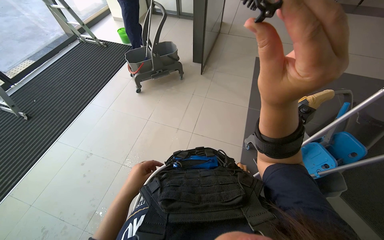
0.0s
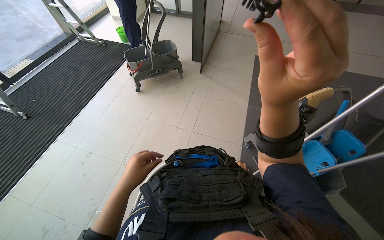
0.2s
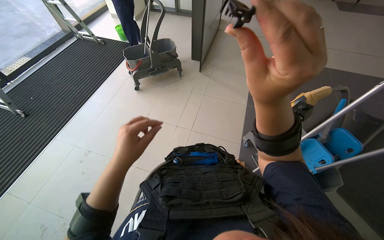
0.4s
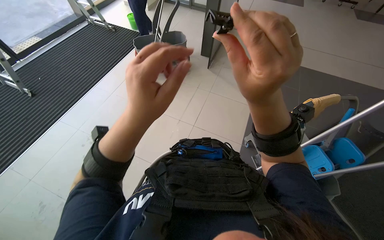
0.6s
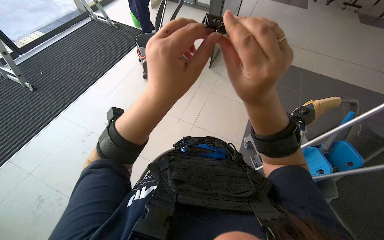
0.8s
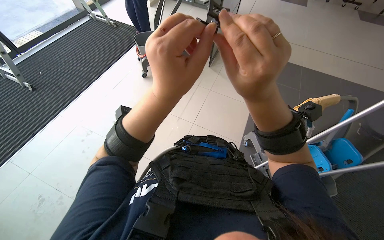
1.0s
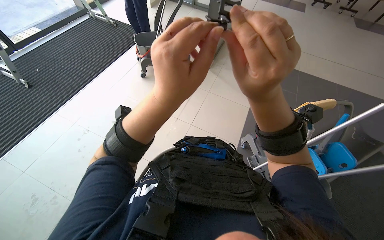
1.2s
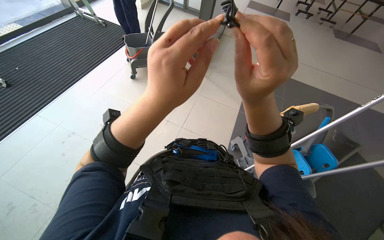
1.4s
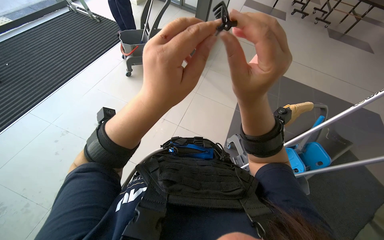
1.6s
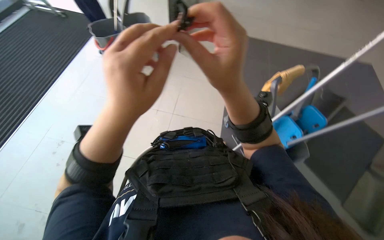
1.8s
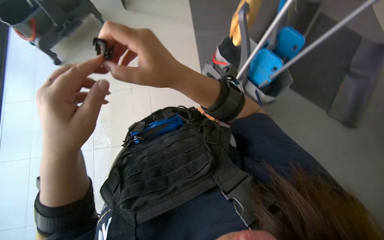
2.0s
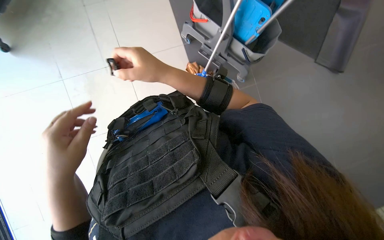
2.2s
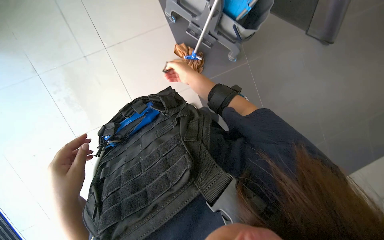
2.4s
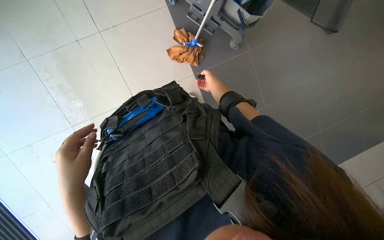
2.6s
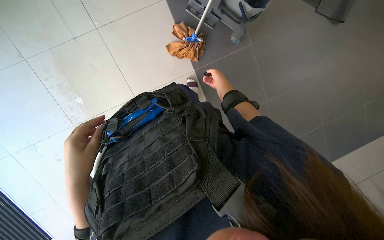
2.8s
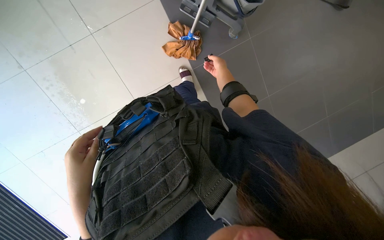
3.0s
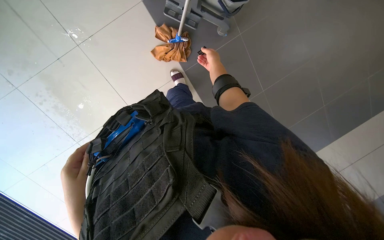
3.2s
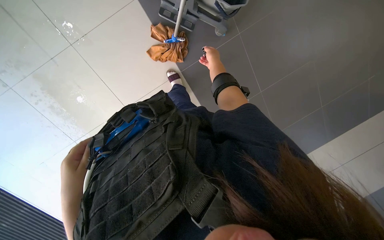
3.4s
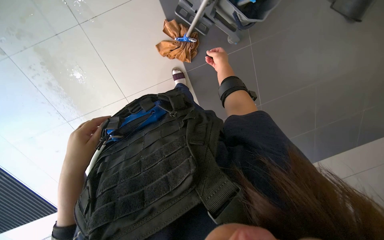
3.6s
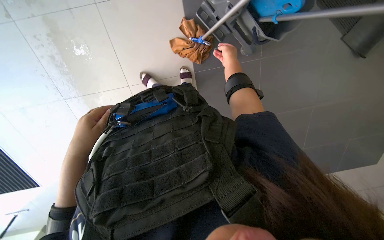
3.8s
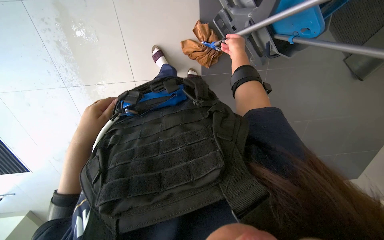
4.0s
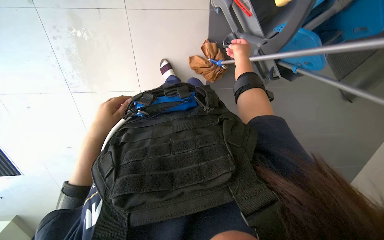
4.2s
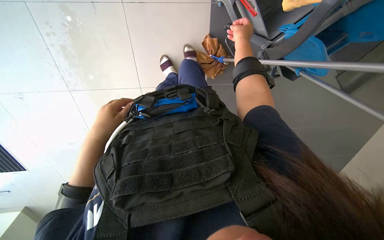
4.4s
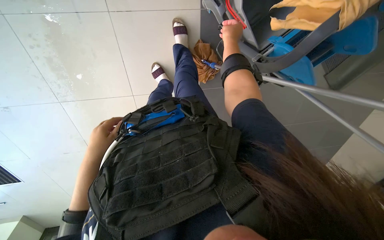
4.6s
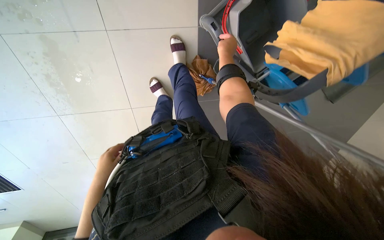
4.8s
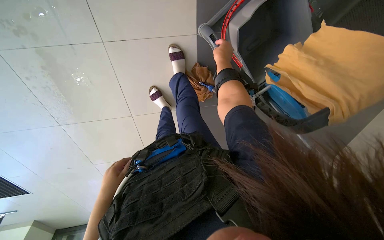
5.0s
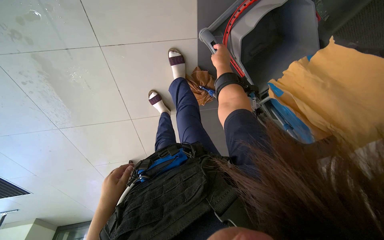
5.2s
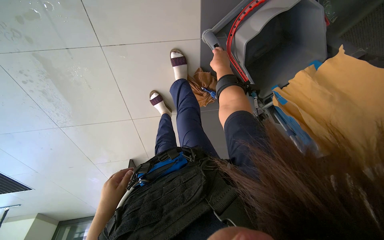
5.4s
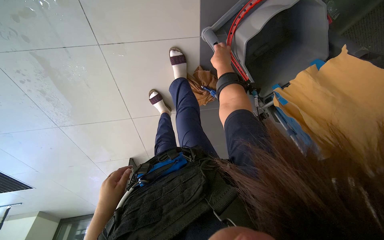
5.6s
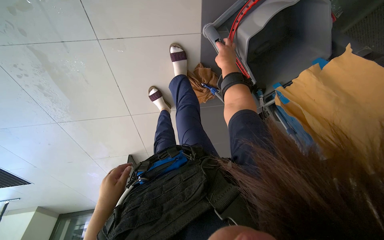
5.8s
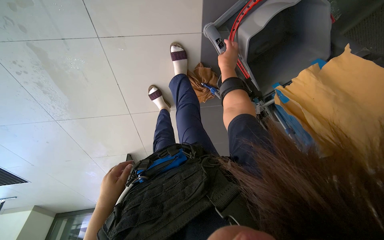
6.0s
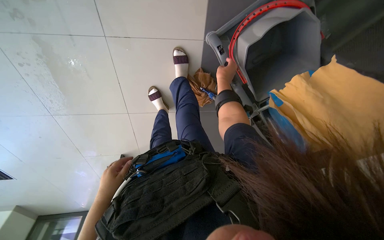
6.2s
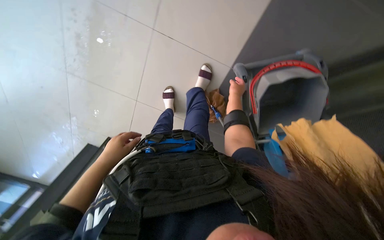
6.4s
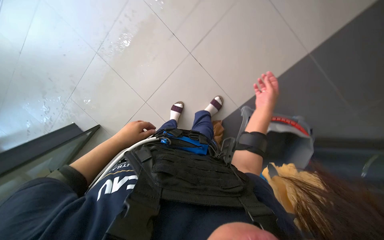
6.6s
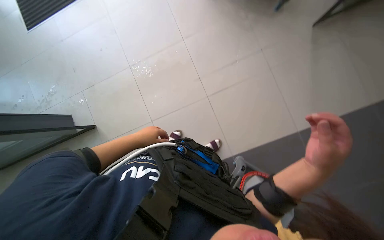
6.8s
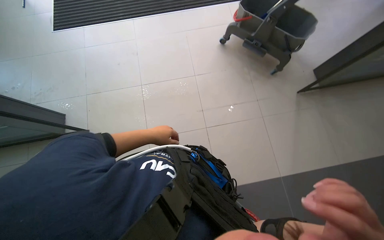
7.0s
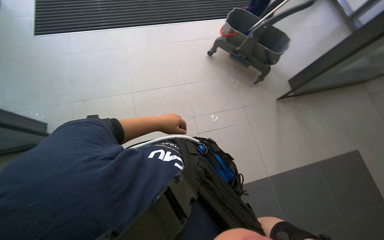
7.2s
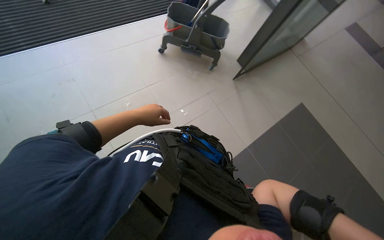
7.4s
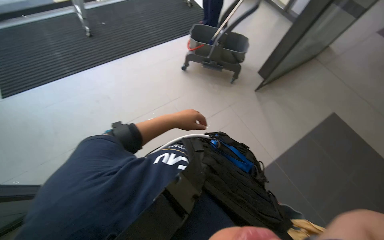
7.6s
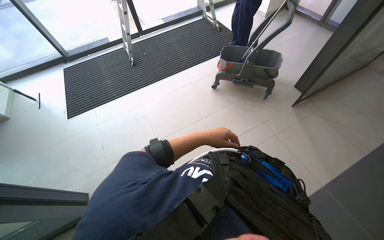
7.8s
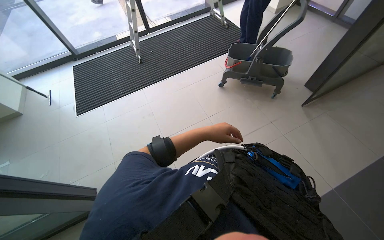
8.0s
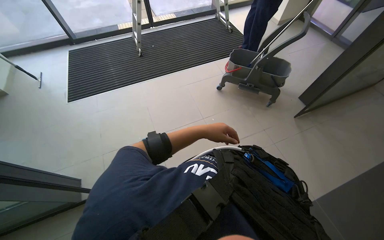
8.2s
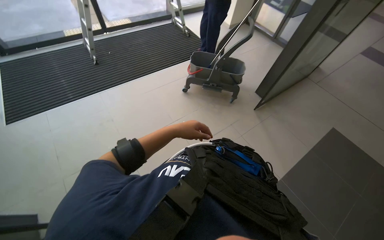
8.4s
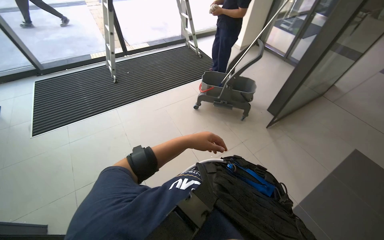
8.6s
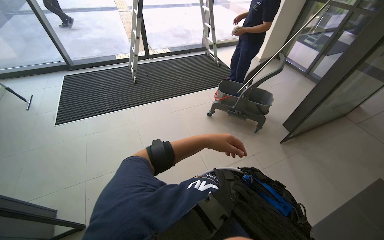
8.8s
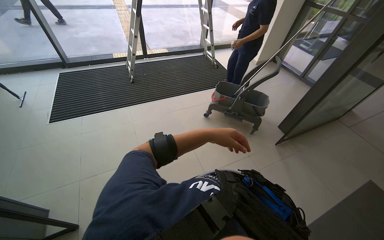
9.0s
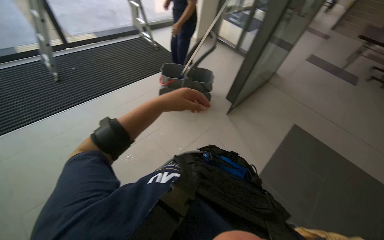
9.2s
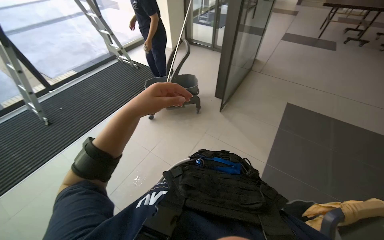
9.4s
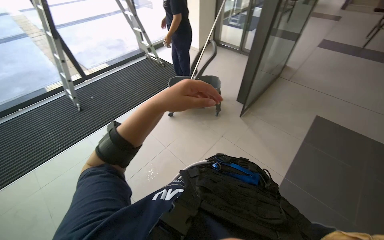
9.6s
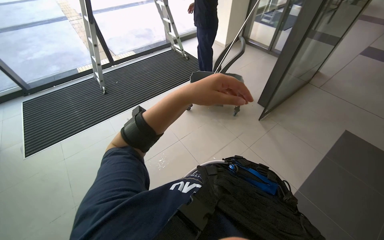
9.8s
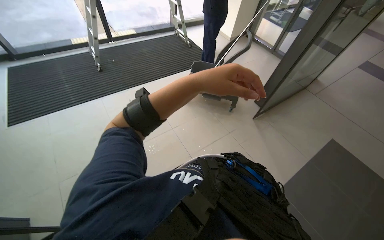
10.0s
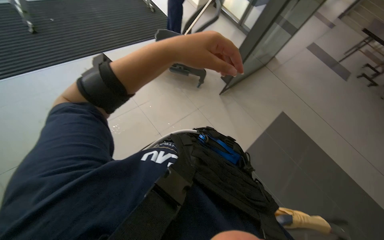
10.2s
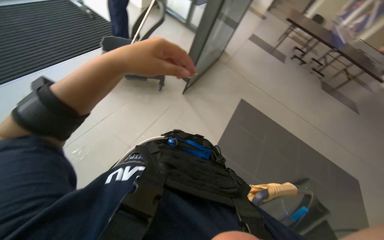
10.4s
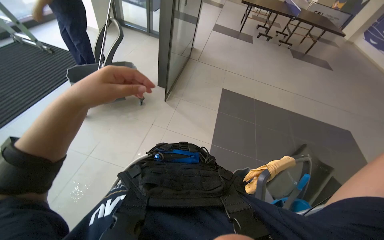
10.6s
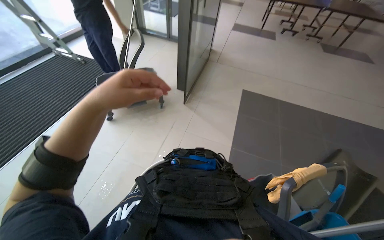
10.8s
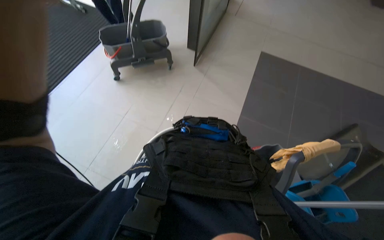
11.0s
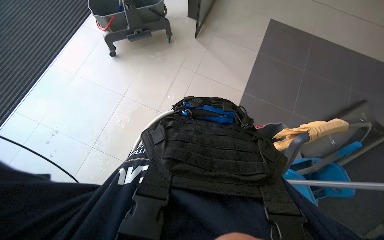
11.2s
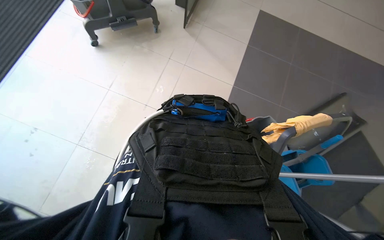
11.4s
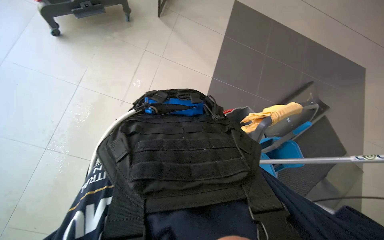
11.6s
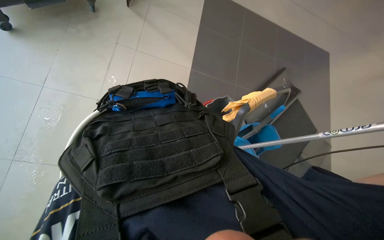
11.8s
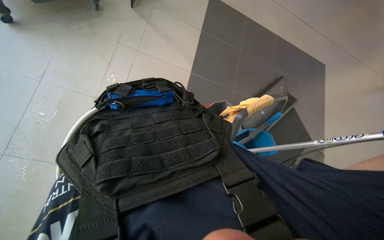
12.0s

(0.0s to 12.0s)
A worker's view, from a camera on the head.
Job: cleaning windows.
The whole recording: Cleaning glass. The worker uses an extended squeegee pole to clean the upper section of a glass.
0.0s - 1.6s: The left hand moves nearer to the camera, up the picture and to the right, some 30 cm.
1.6s - 3.0s: The camera pitches downward, by about 45 degrees. The scene rotates counterclockwise by some 55 degrees.
3.0s - 4.4s: The scene turns about 25 degrees clockwise in the picture. The left hand goes some 15 cm farther from the camera; the right hand goes about 30 cm nearer to the camera and up the picture.
6.0s - 7.6s: The camera is carried roughly 80 cm. The view pans to the right by about 35 degrees. The camera pitches upward, by roughly 60 degrees. The scene rotates clockwise by roughly 55 degrees.
7.6s - 9.0s: The camera pitches upward, by some 15 degrees.
9.0s - 10.4s: The head rotates about 35 degrees to the right. The view tilts about 20 degrees downward.
10.4s - 12.0s: The wearer looks some 25 degrees further to the right. The view tilts some 30 degrees downward.

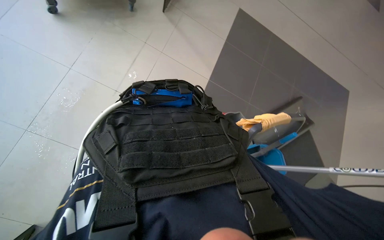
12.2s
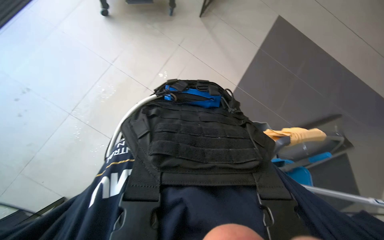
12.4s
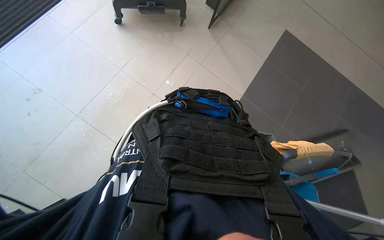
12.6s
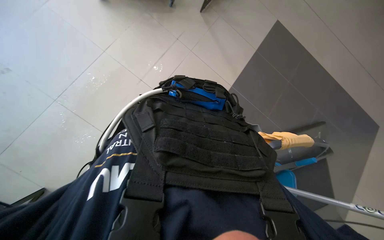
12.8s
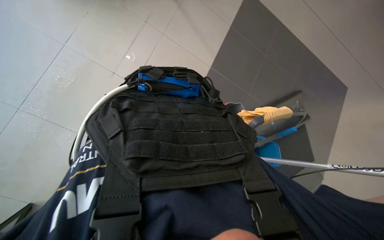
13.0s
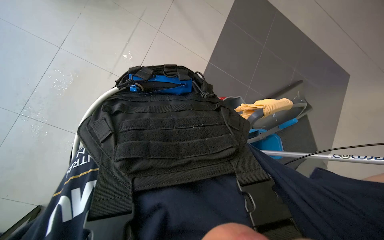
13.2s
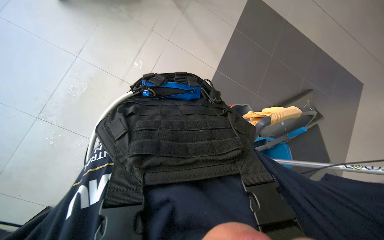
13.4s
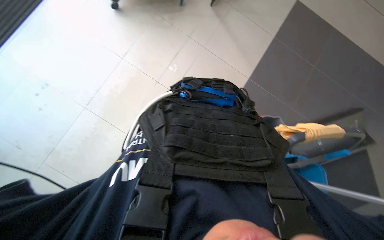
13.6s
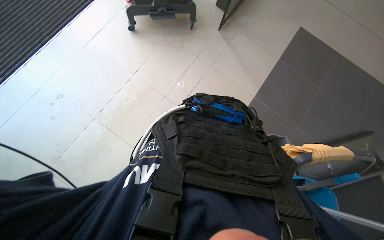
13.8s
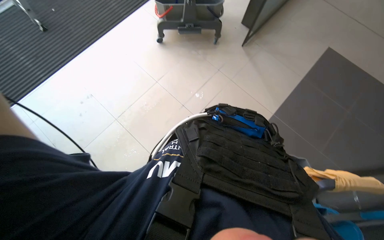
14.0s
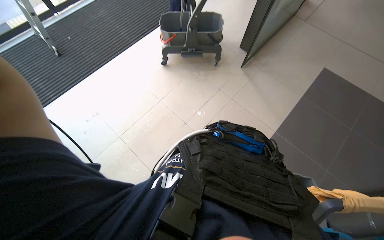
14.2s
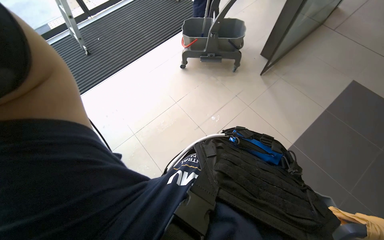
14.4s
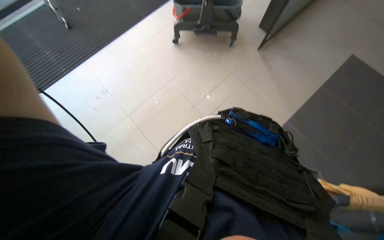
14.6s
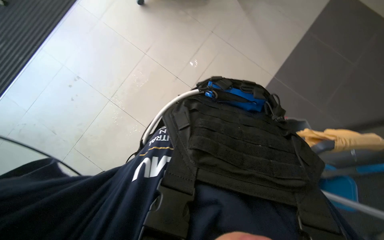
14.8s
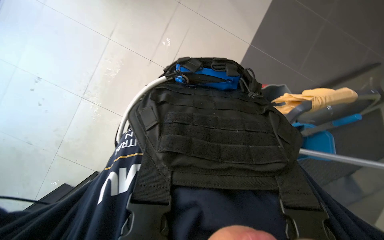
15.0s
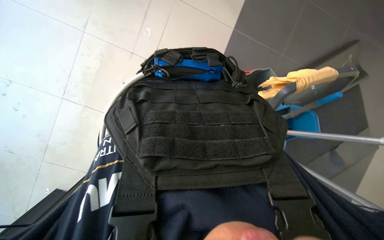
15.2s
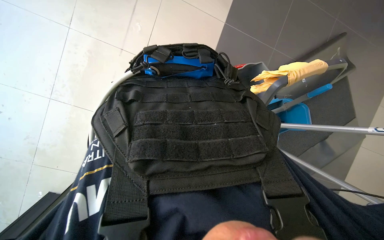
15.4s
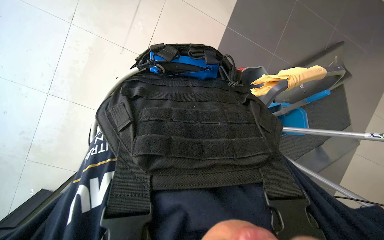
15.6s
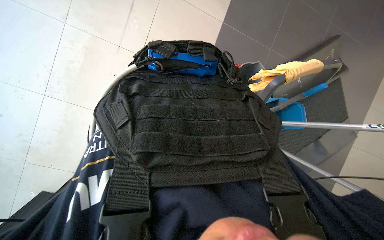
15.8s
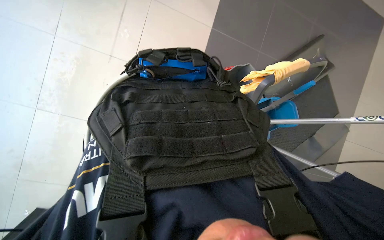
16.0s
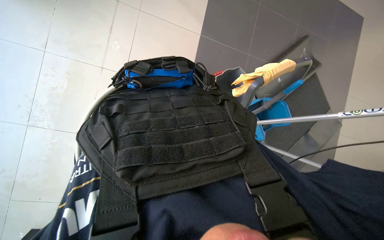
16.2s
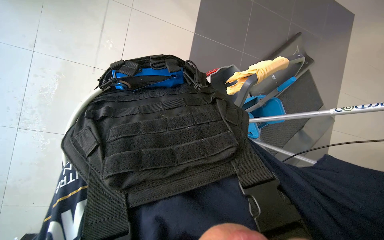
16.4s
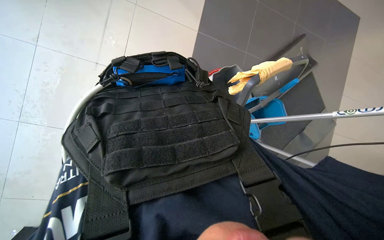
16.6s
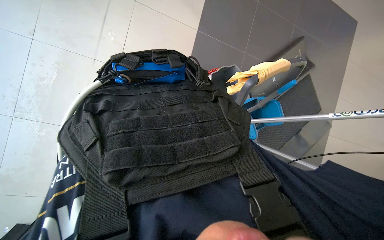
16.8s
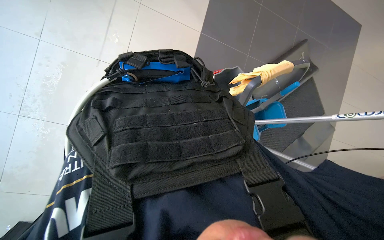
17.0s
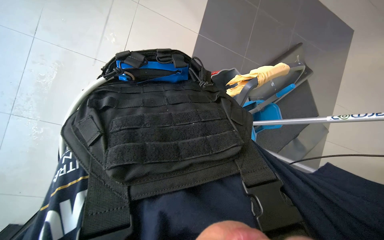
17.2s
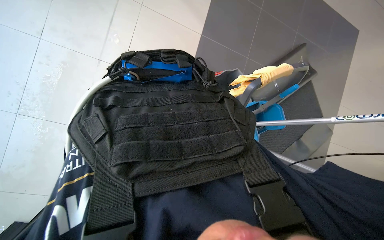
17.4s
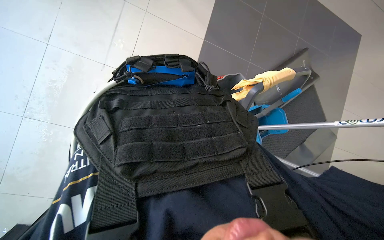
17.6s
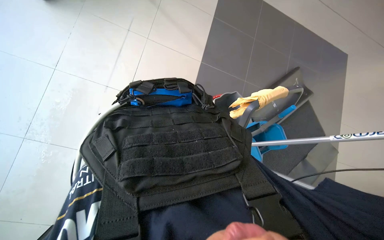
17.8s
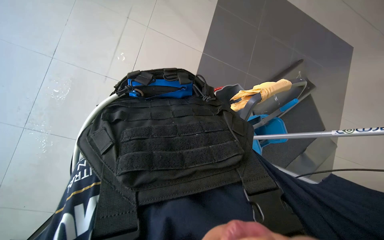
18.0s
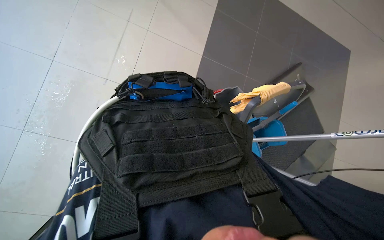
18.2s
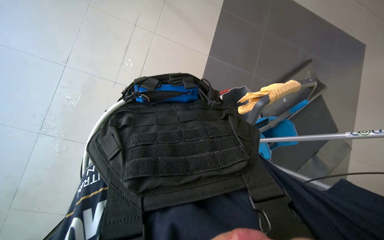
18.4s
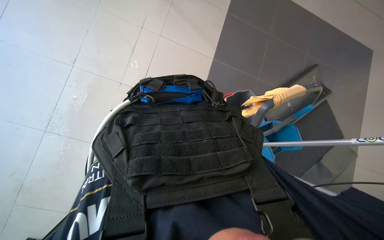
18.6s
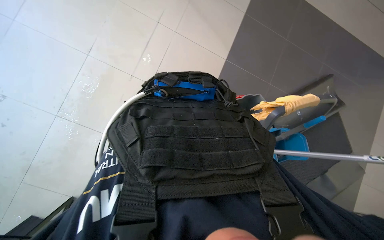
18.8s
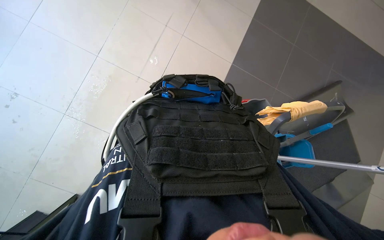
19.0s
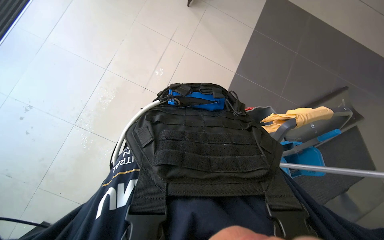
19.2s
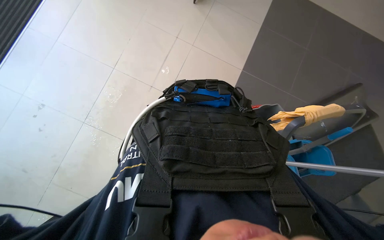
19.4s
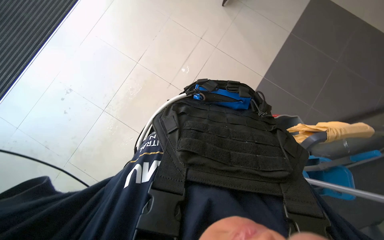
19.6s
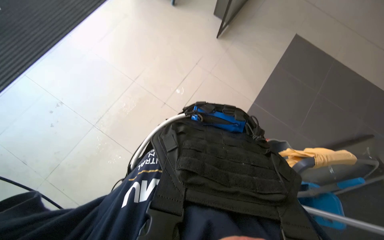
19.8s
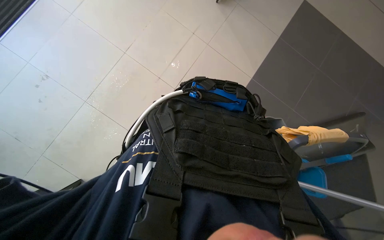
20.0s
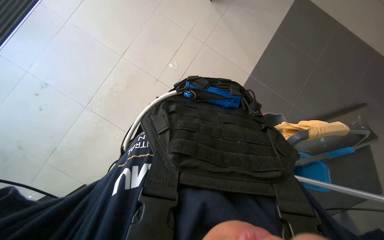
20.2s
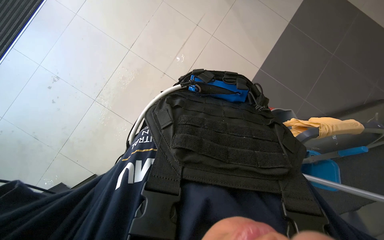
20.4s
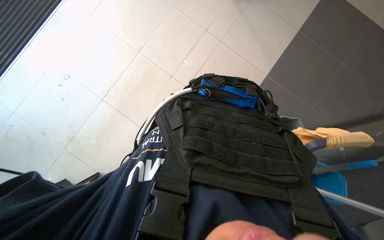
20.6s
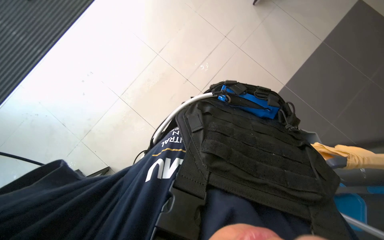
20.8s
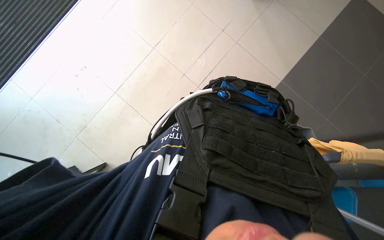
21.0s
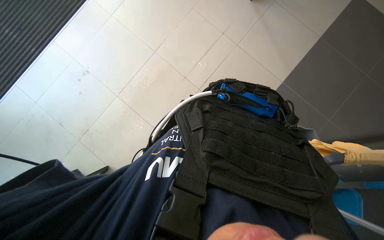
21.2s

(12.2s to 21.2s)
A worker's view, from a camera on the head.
Job: cleaning windows.
The whole recording: Cleaning glass. The worker uses an extended squeegee pole to clean the upper section of a glass.
12.2s - 13.8s: The head turns to the left by roughly 20 degrees.
13.8s - 15.2s: The camera pitches downward, by about 20 degrees.
18.2s - 19.8s: The wearer's head swings approximately 20 degrees to the left. The view tips upward by roughly 15 degrees.
